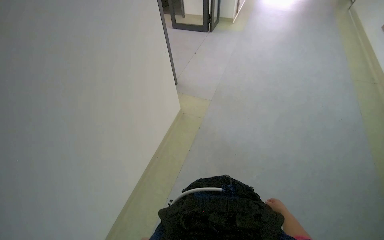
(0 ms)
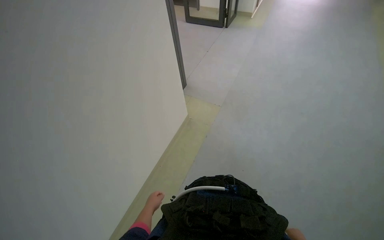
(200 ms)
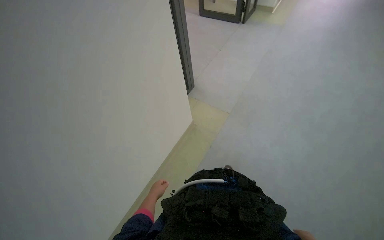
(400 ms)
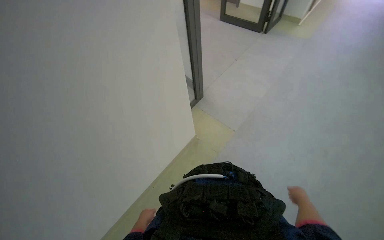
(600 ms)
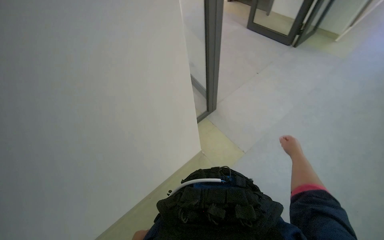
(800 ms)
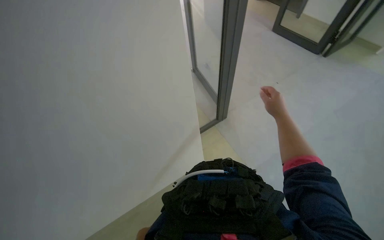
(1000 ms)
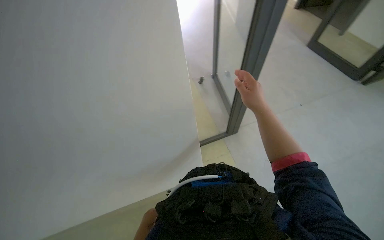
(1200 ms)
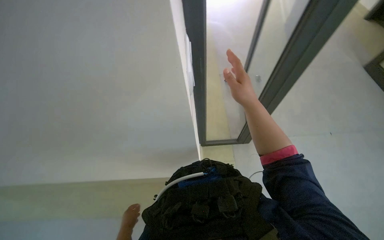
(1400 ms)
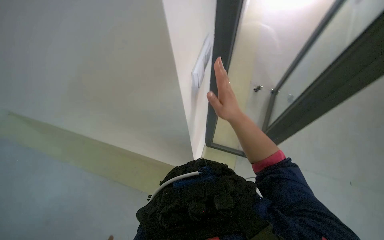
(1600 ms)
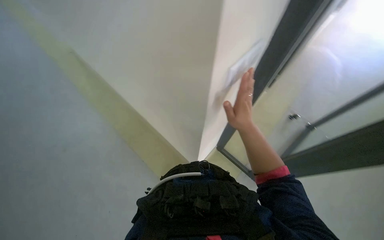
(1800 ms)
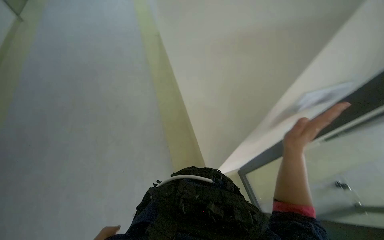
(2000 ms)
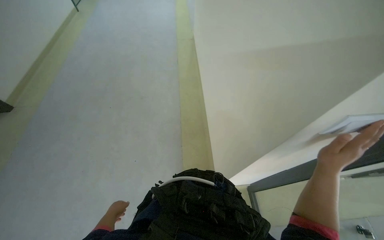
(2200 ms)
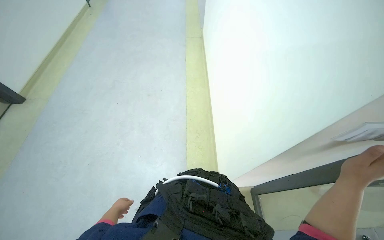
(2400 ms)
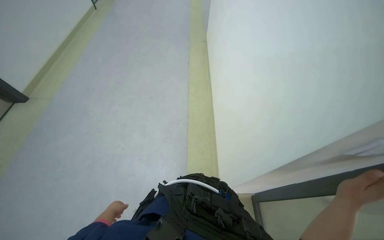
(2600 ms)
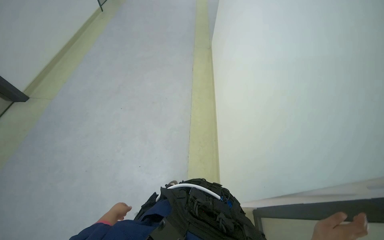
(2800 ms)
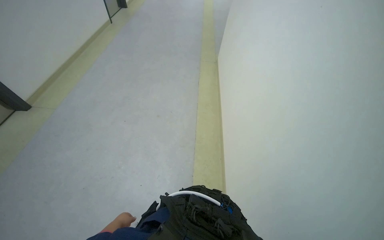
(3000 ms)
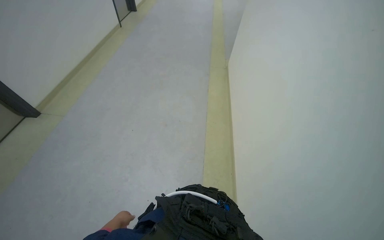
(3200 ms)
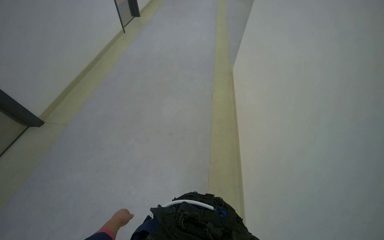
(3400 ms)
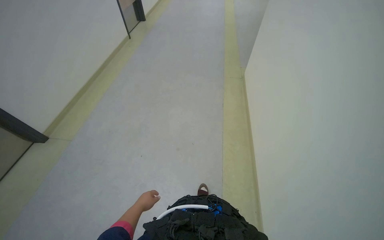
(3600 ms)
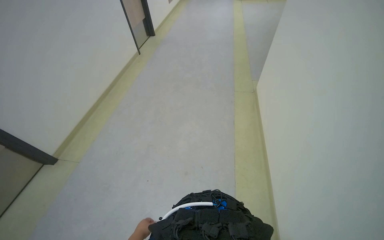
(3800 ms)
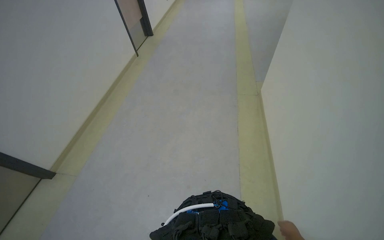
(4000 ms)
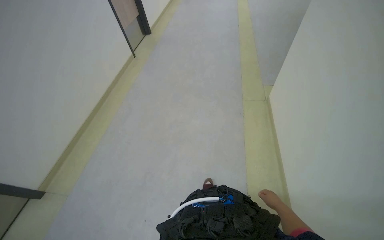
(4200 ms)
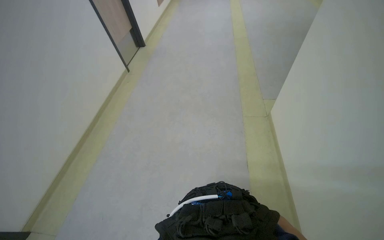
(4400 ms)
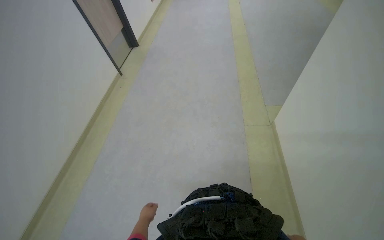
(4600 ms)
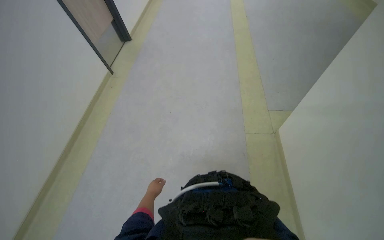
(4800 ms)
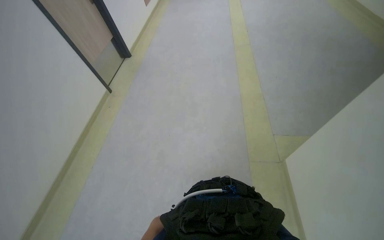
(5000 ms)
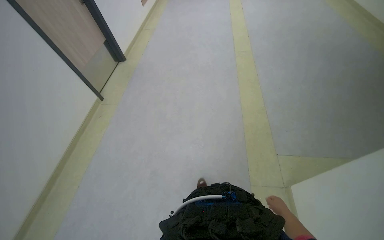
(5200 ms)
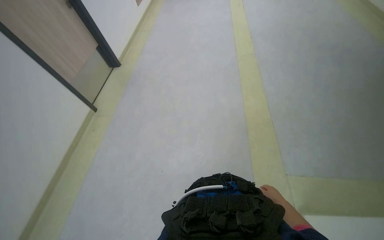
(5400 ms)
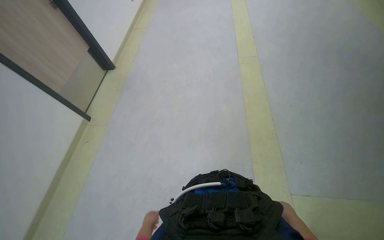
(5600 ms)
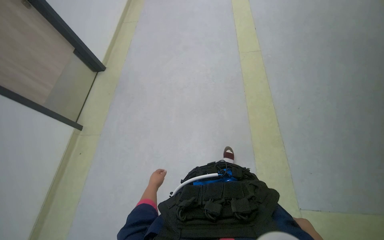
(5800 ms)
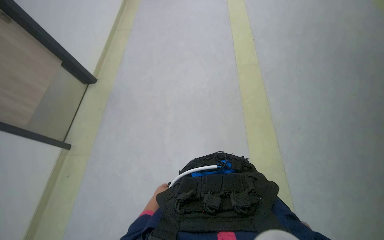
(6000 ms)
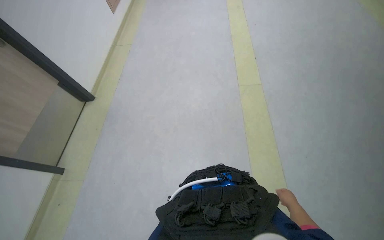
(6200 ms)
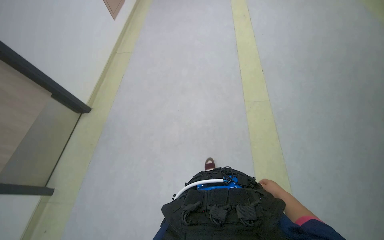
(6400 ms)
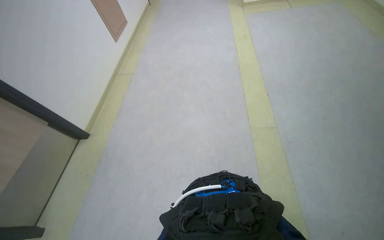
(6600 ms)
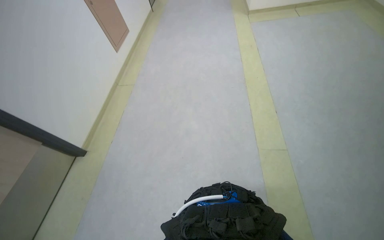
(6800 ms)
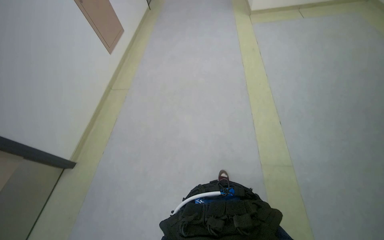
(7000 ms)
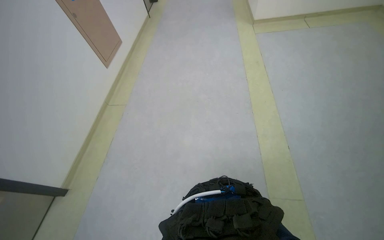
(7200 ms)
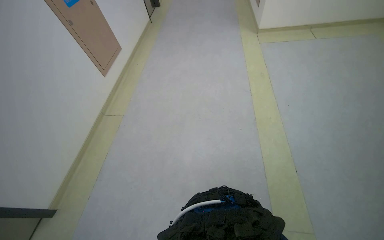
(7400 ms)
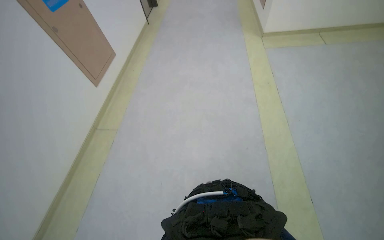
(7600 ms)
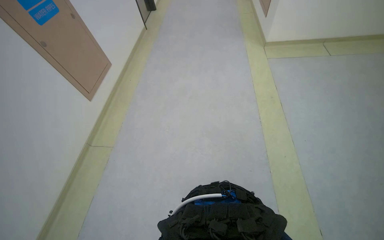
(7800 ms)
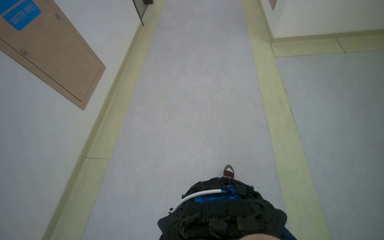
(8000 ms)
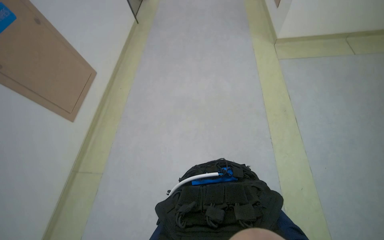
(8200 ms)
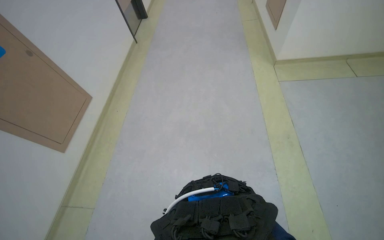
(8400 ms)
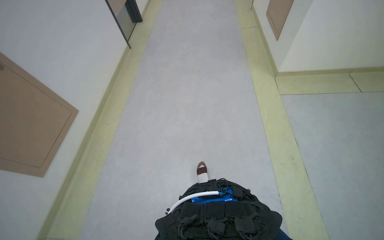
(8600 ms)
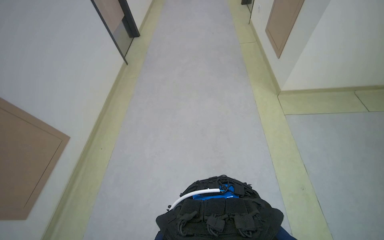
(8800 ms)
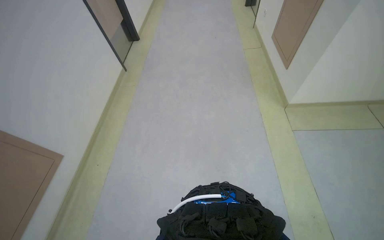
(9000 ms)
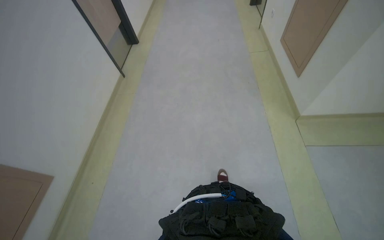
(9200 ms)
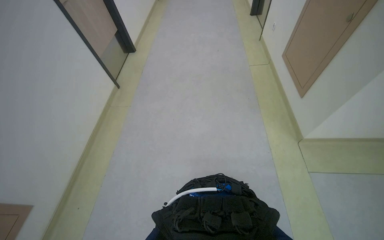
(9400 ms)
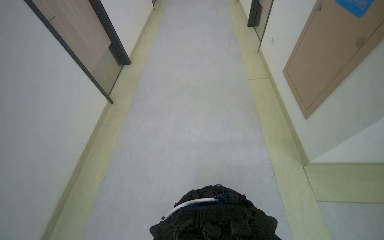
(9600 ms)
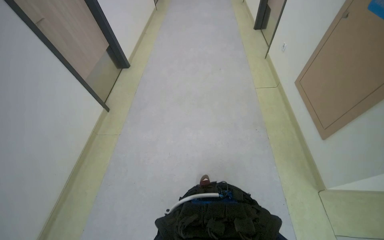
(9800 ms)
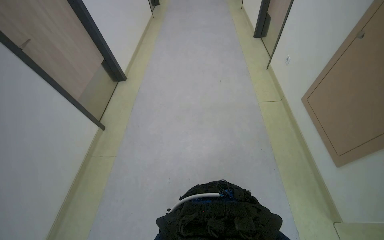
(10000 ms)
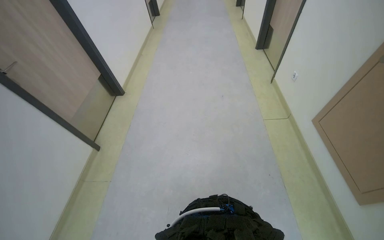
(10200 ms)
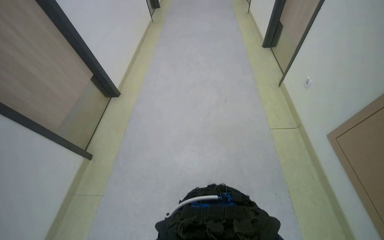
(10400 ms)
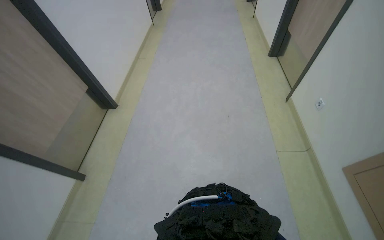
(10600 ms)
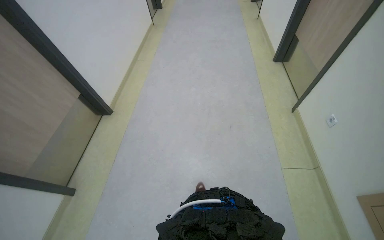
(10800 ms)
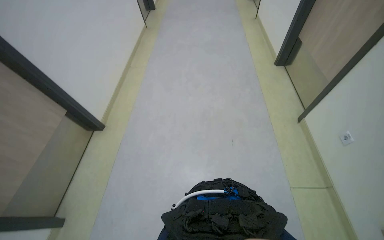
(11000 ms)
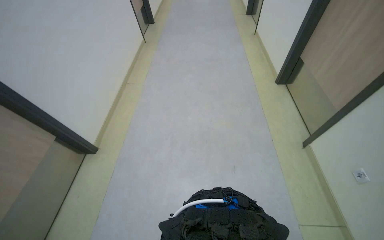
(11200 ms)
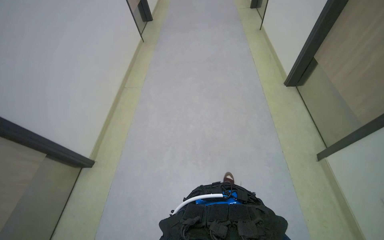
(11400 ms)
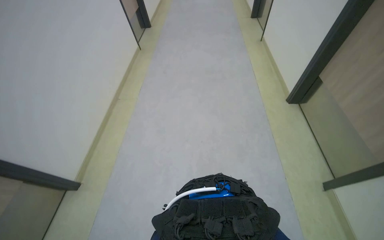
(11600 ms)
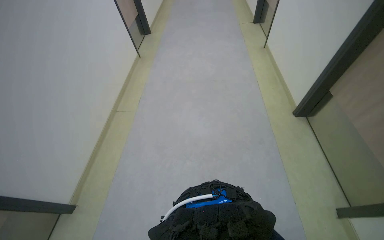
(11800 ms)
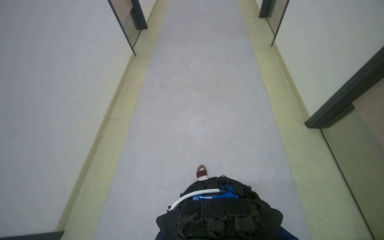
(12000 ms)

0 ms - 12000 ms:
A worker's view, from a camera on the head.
Job: wiping surfaces.
The whole recording: Wiping glass partition. The worker wipes the glass partition with a white cloth.
0 ms - 1600 ms: The camera is carried roughly 70 cm. The head turns to the left by some 50 degrees.
6000 ms - 7600 ms: The head travels some 1 m. The camera pitches upward, by roughly 20 degrees.
9000 ms - 10400 ms: The wearer moves some 1 m.
10400 ms - 12000 ms: The head travels some 1.5 m.

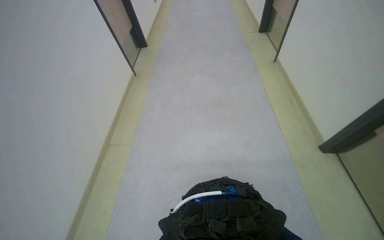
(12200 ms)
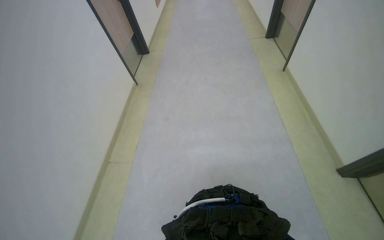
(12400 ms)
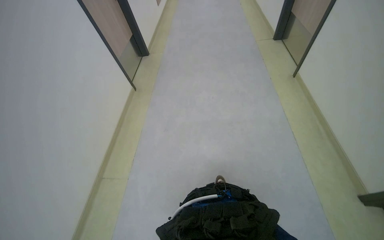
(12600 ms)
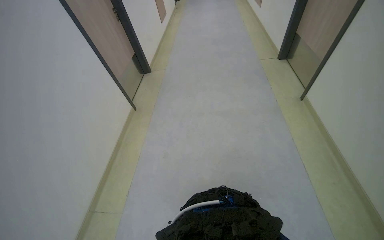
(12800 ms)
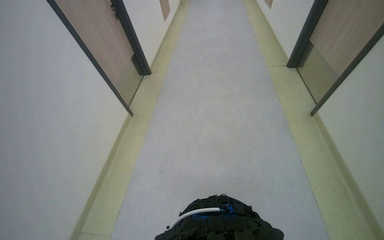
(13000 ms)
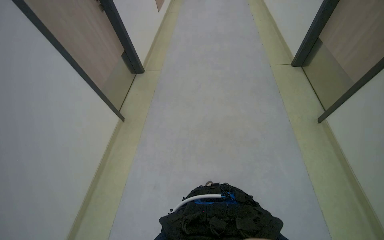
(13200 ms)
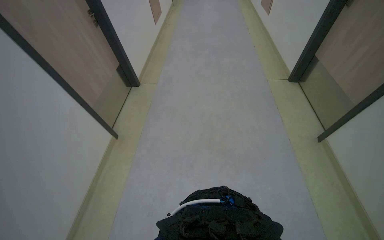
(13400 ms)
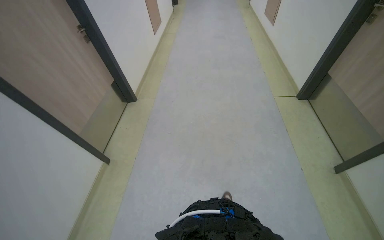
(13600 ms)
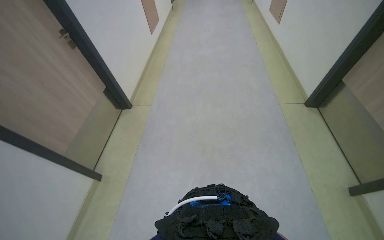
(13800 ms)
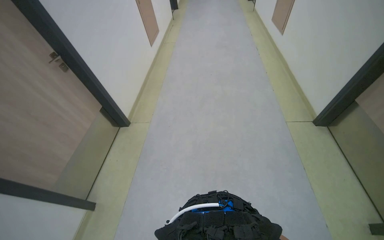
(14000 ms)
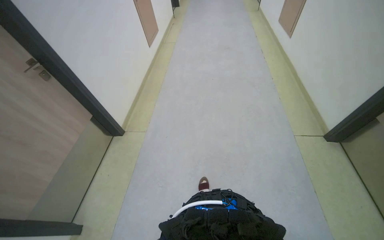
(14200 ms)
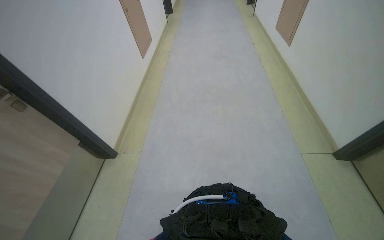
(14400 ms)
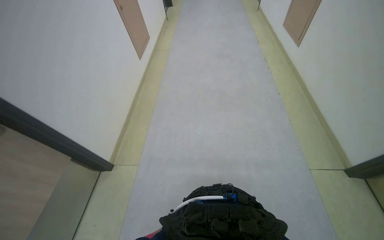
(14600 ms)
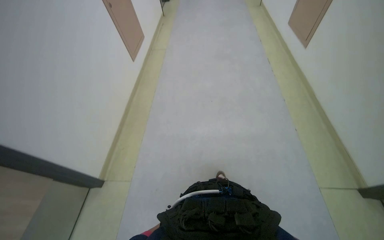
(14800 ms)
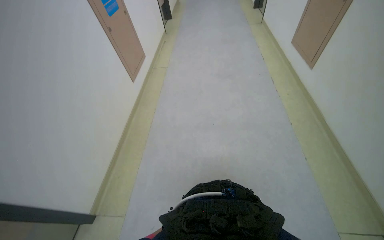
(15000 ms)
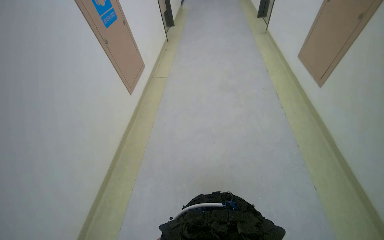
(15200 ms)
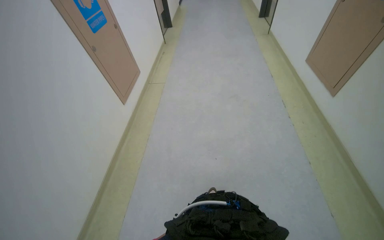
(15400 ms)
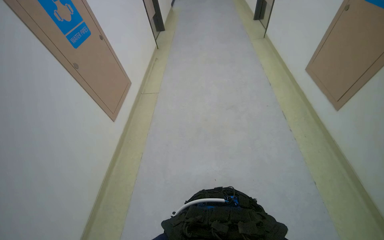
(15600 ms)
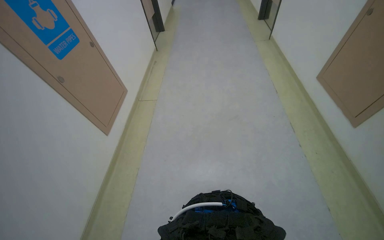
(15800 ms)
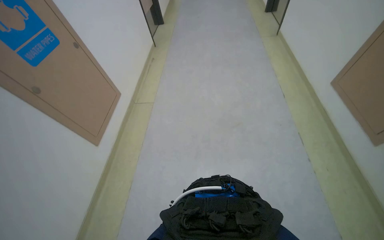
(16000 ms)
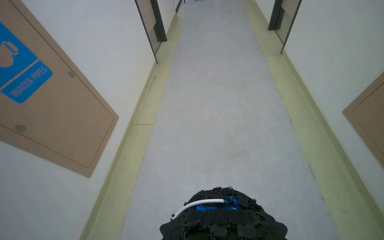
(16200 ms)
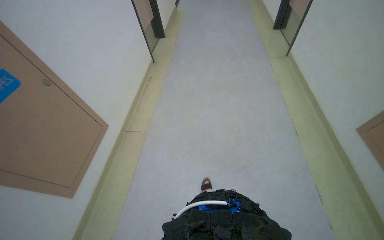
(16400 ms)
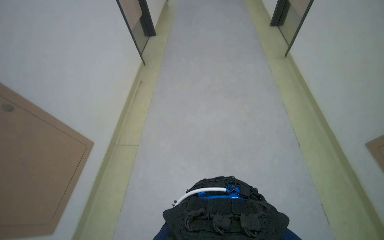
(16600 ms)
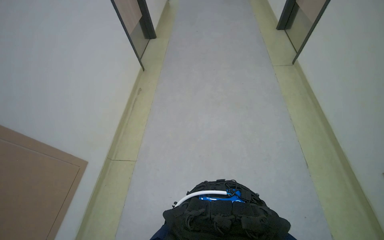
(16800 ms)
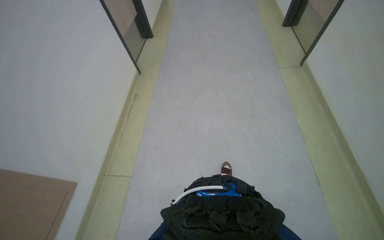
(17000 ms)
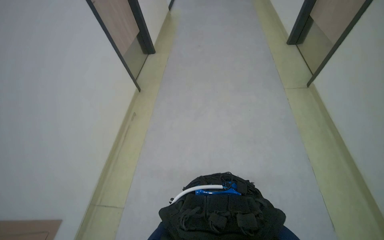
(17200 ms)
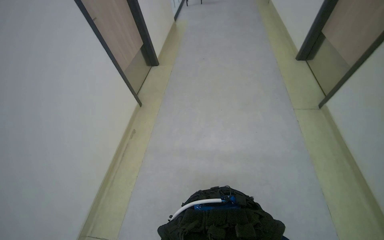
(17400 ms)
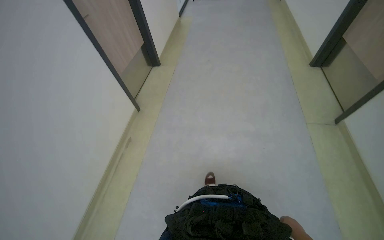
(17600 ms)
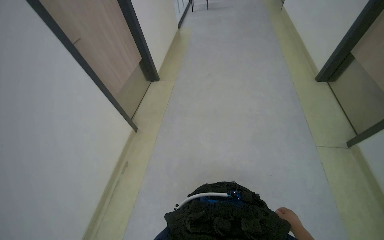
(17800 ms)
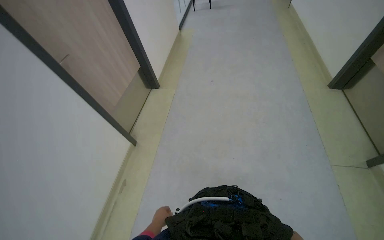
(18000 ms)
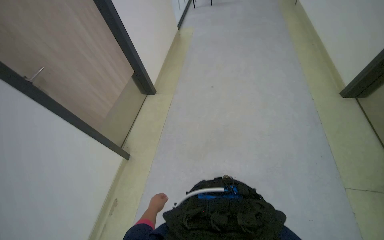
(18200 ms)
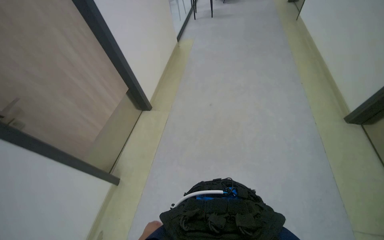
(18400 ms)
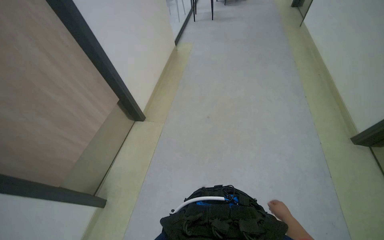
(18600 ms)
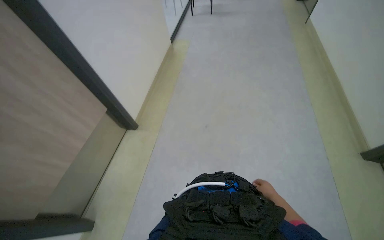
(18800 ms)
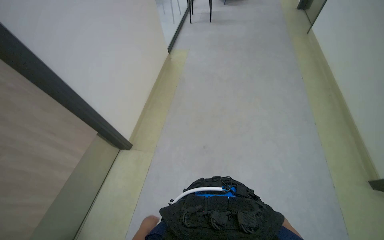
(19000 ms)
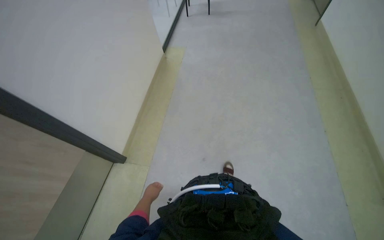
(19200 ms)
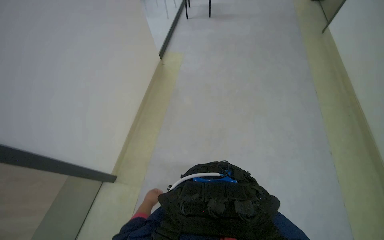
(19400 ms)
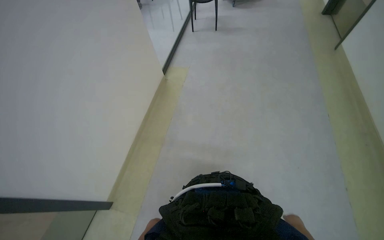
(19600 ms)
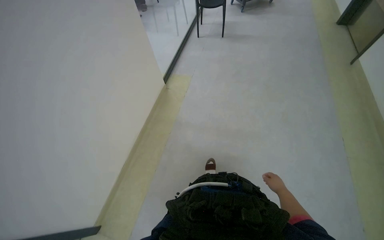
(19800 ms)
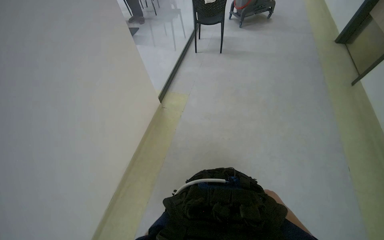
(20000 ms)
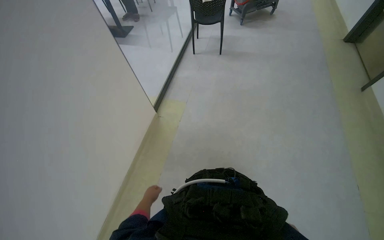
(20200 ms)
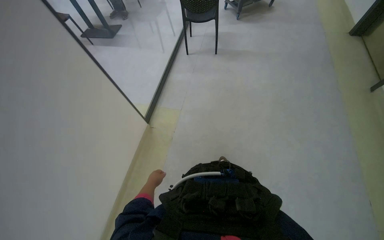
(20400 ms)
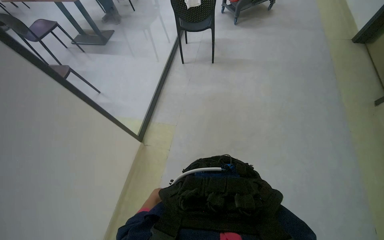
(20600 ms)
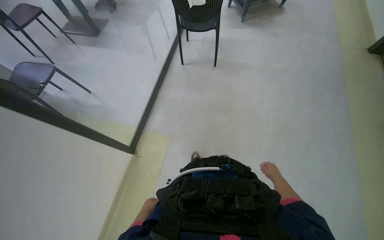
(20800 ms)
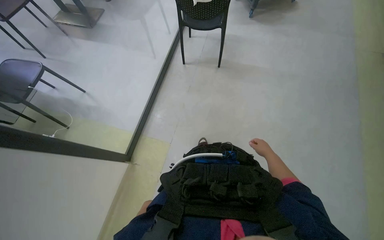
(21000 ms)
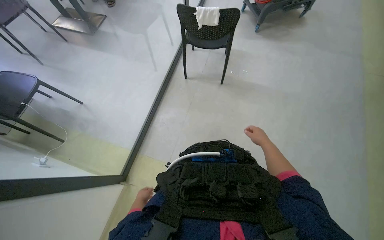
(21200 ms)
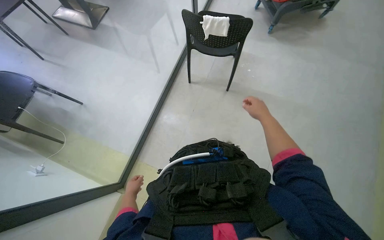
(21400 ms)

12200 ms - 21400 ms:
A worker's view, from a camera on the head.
Job: wiping surfaces.
The whole recording: Wiping glass partition. The worker wipes the glass partition with a white cloth.
13800 ms - 15200 ms: The wearer moves about 1.5 m.
15200 ms - 16800 ms: The camera travels roughly 1.5 m.
16800 ms - 18400 ms: The wearer moves approximately 2 m.
18400 ms - 19800 ms: The camera is carried some 1.5 m.
19800 ms - 21400 ms: The camera is carried about 1.5 m.
